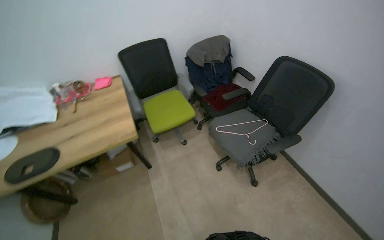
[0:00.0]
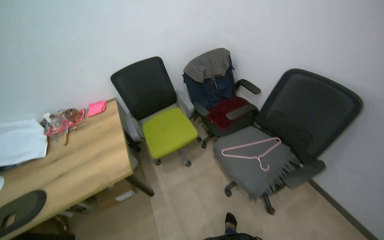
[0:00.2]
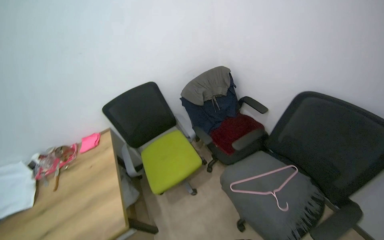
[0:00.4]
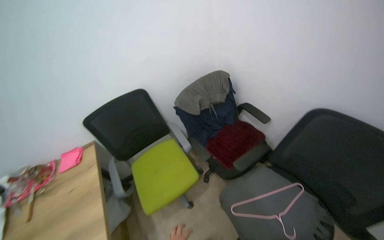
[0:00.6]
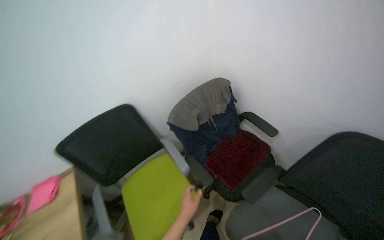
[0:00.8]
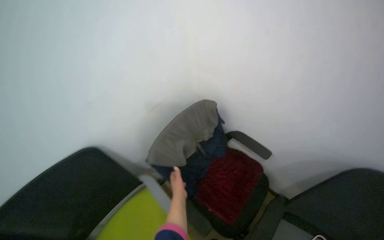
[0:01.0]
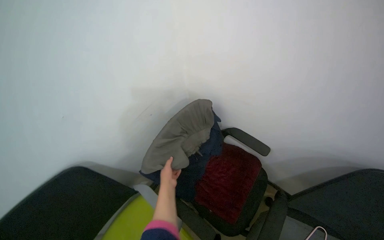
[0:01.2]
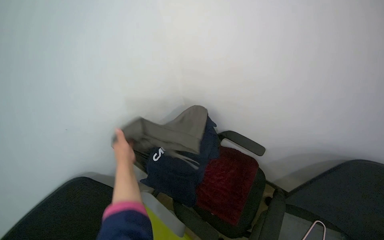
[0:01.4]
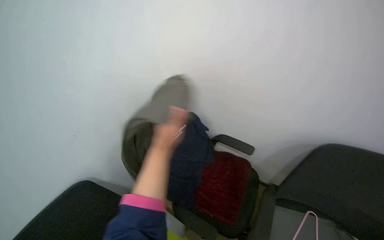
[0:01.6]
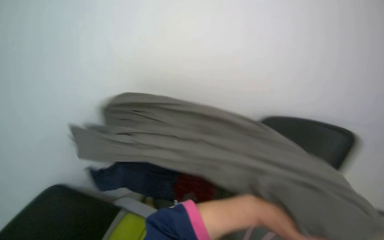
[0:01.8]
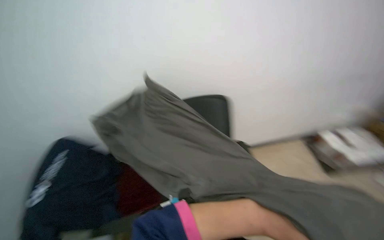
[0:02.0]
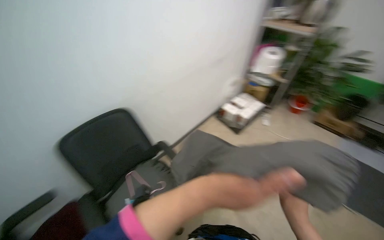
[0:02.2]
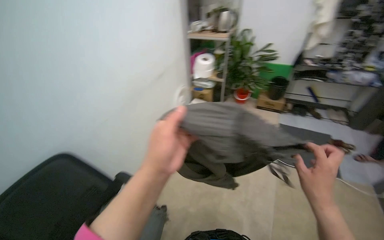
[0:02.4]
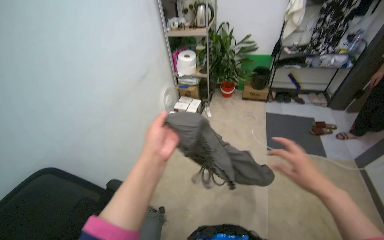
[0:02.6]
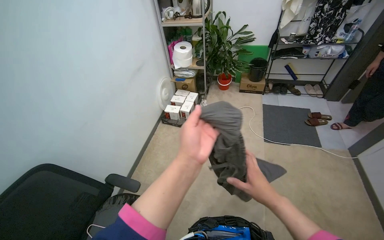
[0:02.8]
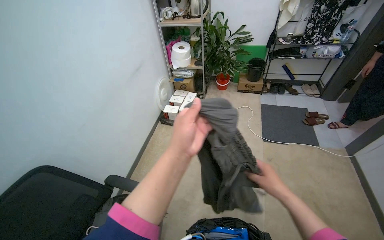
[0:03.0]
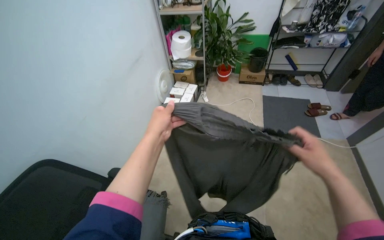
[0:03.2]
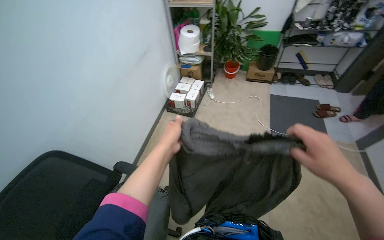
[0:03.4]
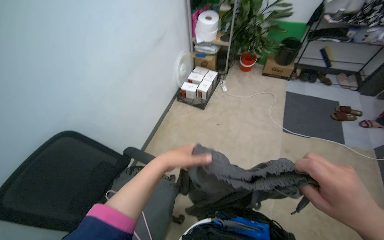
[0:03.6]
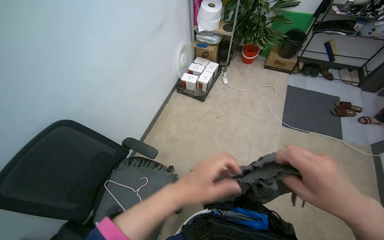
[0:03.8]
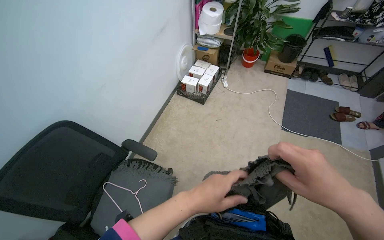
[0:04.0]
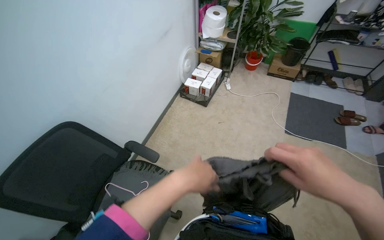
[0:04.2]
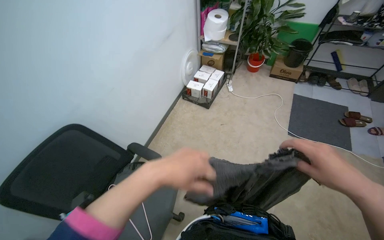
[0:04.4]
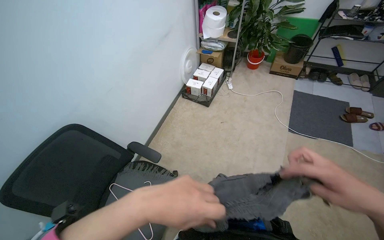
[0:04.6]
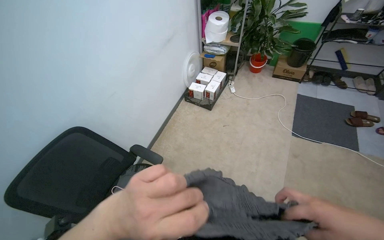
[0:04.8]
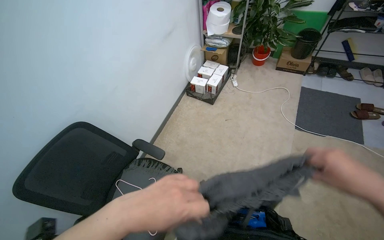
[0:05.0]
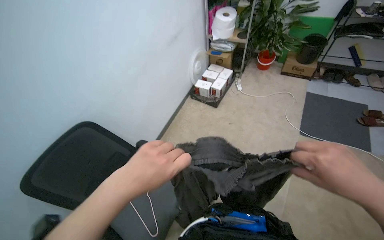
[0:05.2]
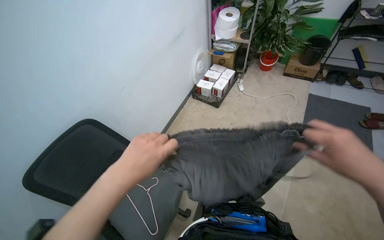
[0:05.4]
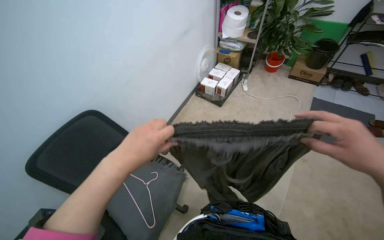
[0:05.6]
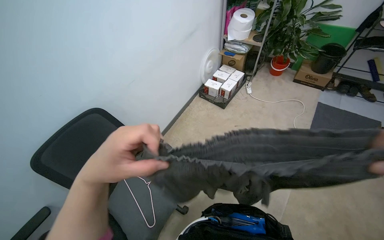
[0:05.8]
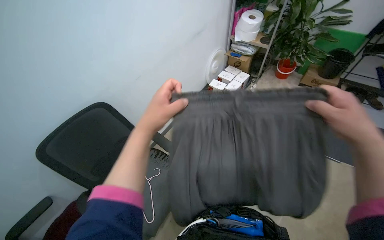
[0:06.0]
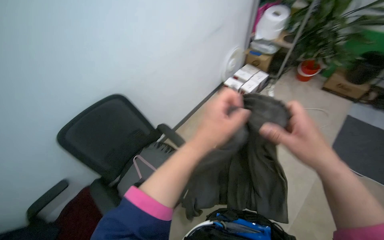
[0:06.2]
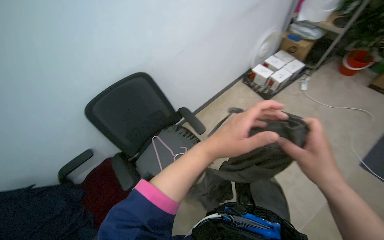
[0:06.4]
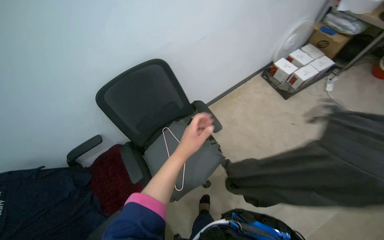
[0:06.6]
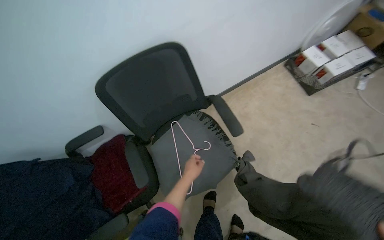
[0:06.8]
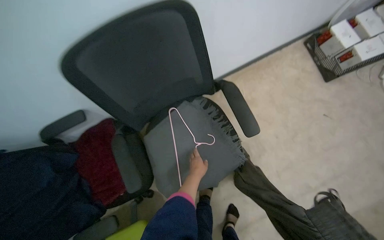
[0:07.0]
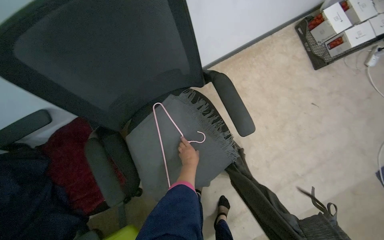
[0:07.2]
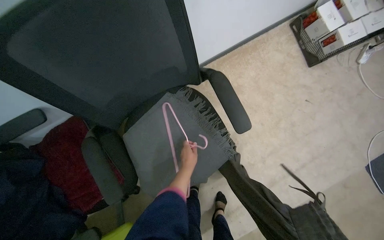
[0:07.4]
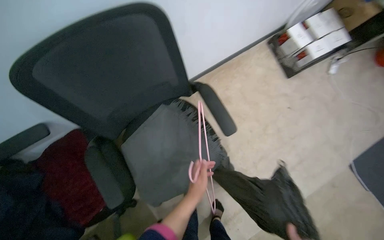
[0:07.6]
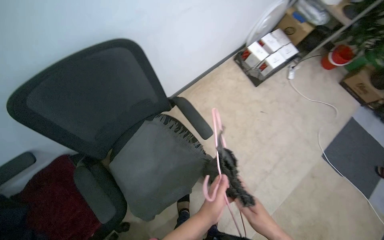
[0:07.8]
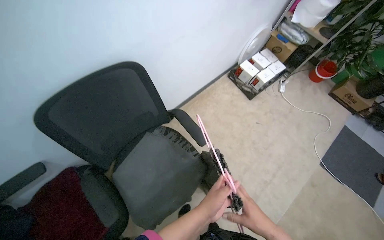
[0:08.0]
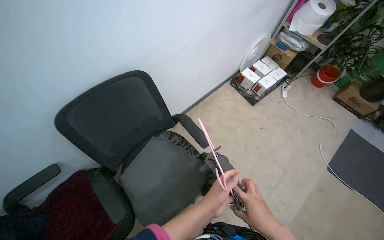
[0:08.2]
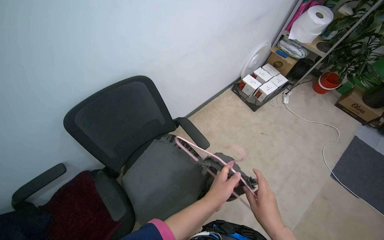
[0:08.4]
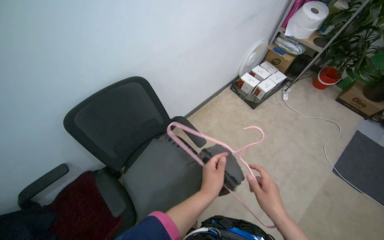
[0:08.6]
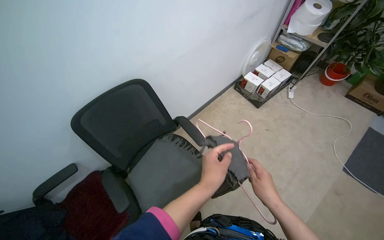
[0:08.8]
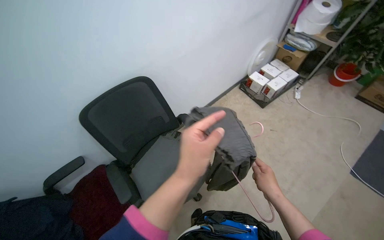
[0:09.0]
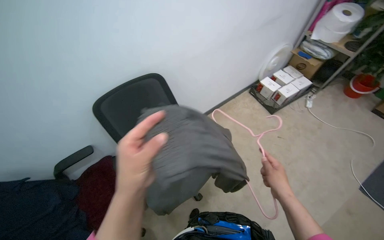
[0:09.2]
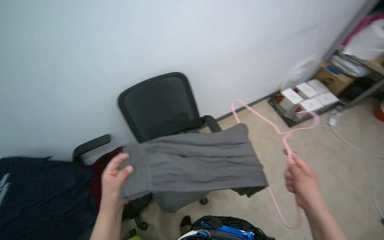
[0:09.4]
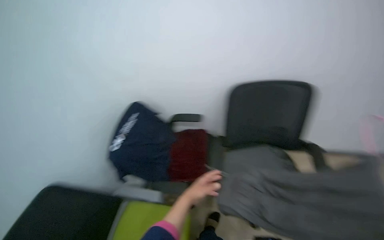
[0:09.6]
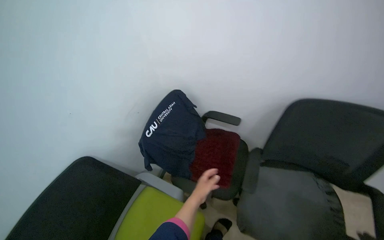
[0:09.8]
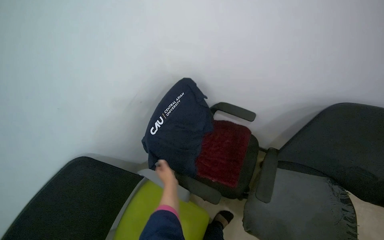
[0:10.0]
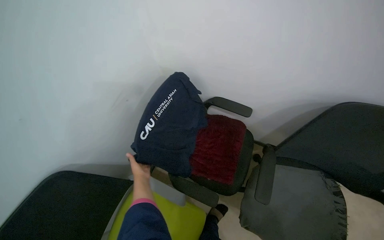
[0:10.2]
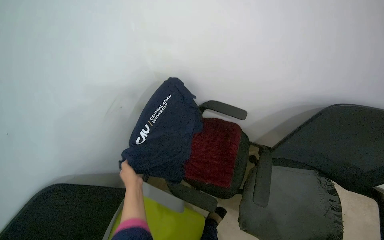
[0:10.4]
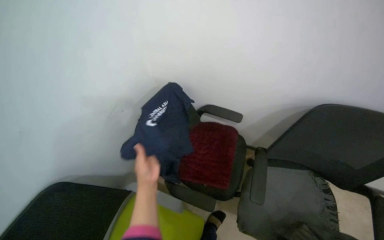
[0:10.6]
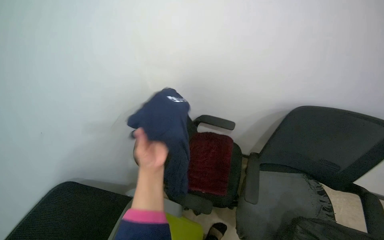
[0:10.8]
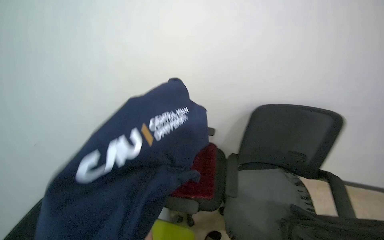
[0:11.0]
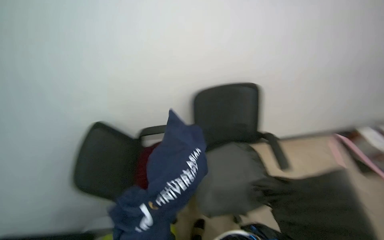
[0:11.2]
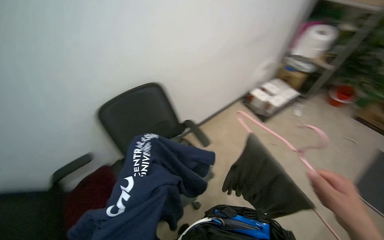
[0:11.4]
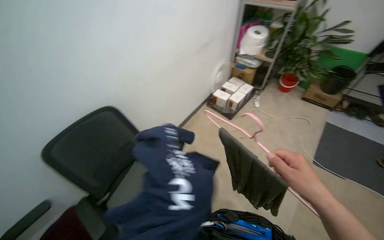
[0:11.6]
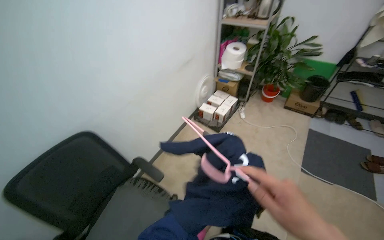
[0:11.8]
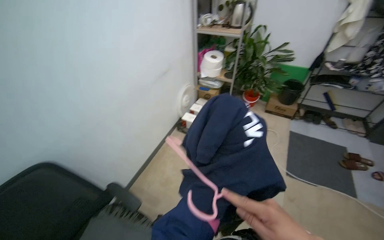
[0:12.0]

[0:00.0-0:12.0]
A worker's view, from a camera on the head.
Job: organizing items.
The whole recording: Organizing clothes on rack. The worker picks up various garments from a chair, places them on hangers, and hangs them on a rack.
0:00.0 to 0:01.6: The wearer moves some 1 m. The head turns to the right by about 30 degrees.
0:01.6 to 0:03.0: The head travels roughly 40 cm. The head turns to the right by some 70 degrees.
0:03.0 to 0:04.4: The left hand travels down the picture and back again, some 15 cm each way. The right hand is displaced nearer to the camera and up the picture by roughly 15 cm.
0:06.0 to 0:07.6: The camera travels roughly 50 cm. The camera pitches downward, by approximately 30 degrees.
0:07.6 to 0:09.0: The view tilts some 20 degrees upward. The left hand goes roughly 35 cm nearer to the camera.

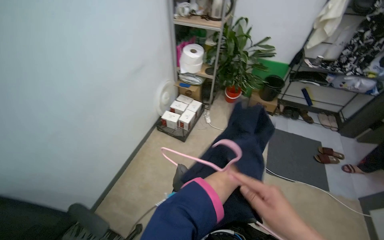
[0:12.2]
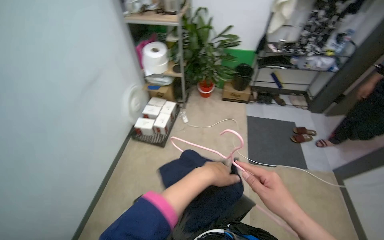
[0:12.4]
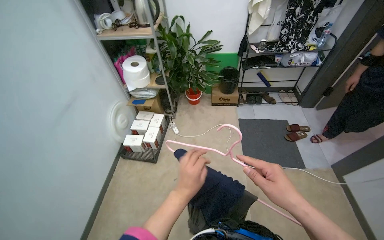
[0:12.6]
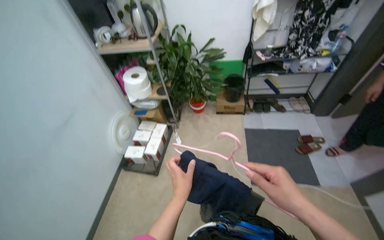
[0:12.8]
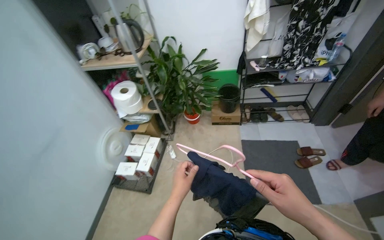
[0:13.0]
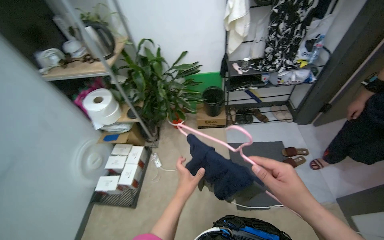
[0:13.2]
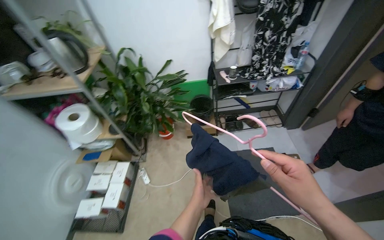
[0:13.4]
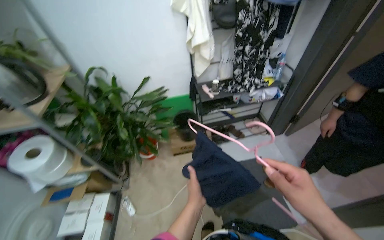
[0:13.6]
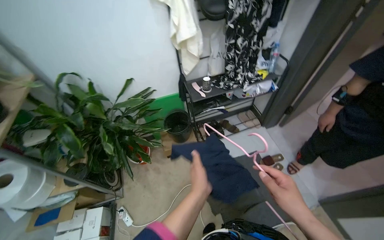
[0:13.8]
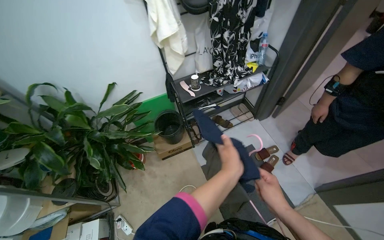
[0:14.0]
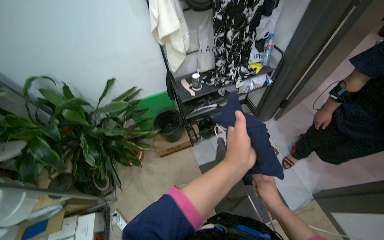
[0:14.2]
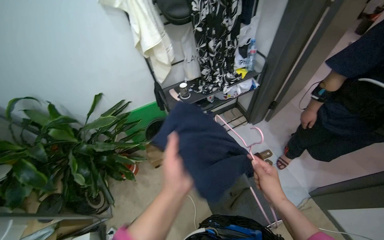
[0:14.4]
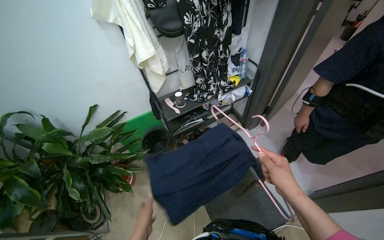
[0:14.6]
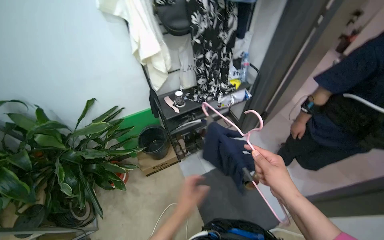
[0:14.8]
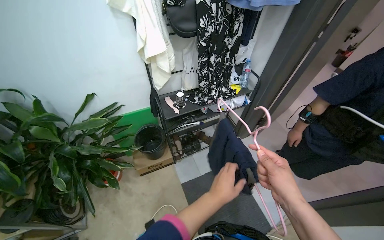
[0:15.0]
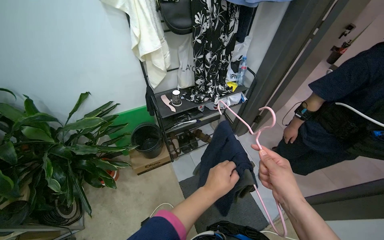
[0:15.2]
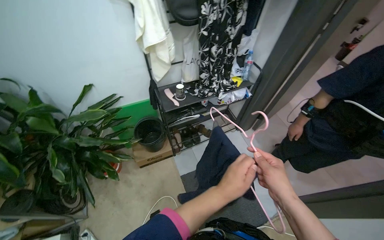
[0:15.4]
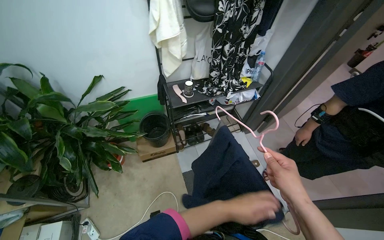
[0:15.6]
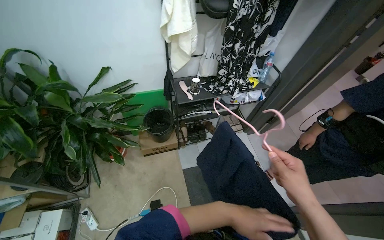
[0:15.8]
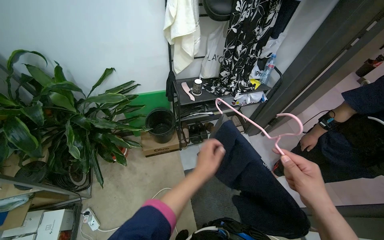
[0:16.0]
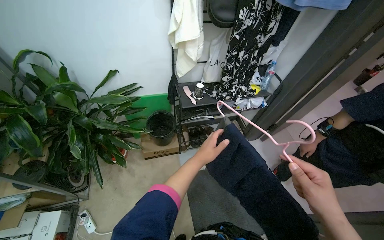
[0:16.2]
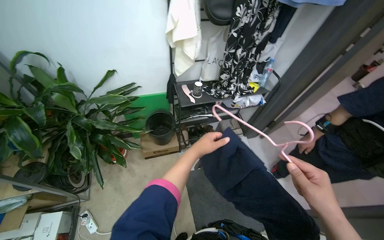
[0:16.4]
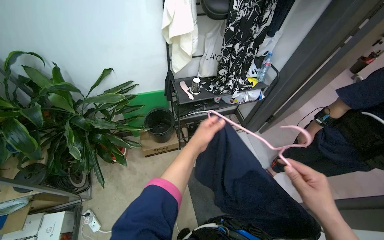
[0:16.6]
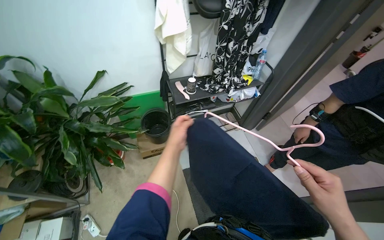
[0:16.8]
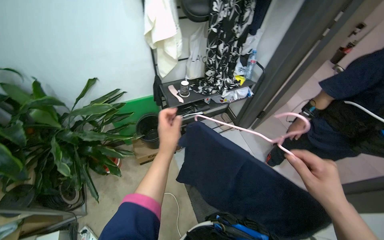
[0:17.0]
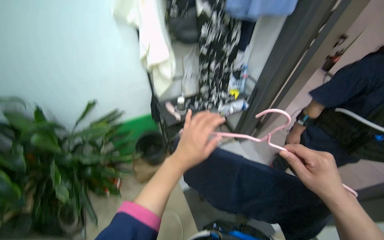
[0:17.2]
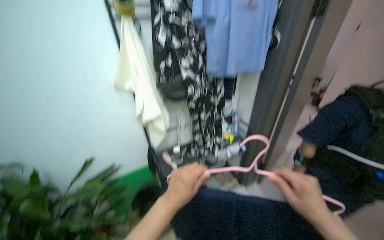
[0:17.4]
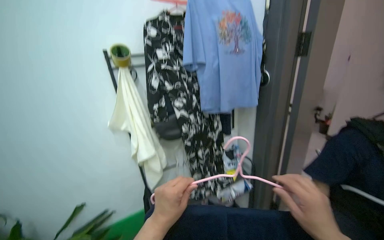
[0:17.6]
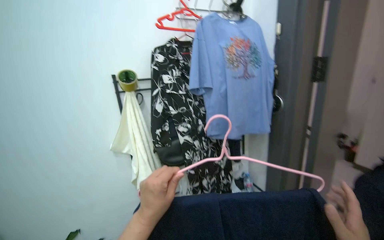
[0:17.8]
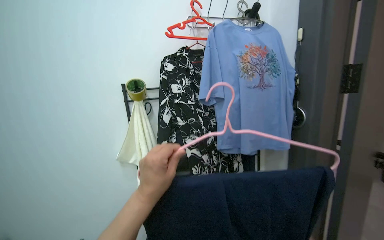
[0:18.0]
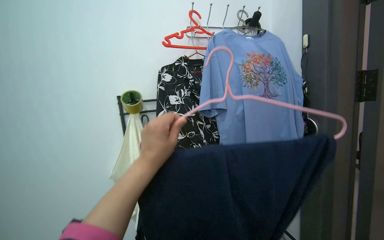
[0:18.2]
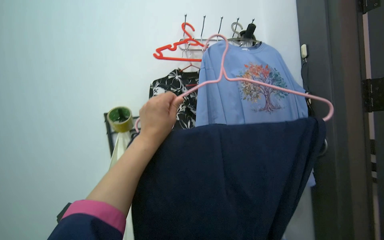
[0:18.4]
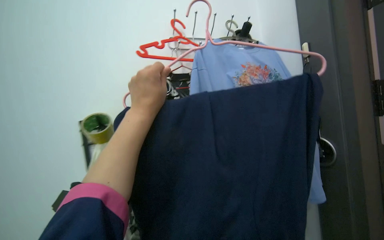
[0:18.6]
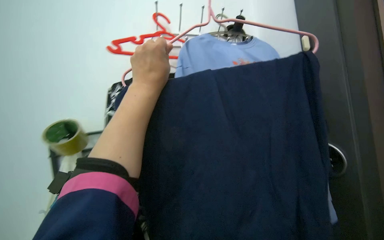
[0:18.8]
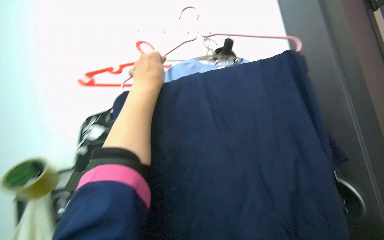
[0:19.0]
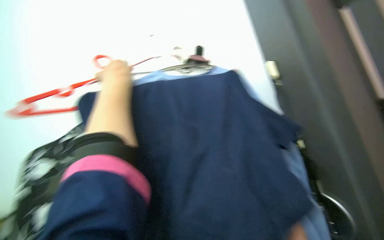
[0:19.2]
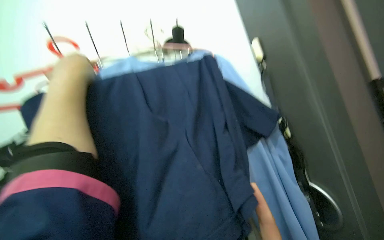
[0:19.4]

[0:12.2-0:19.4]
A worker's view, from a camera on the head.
Job: organizing items.
The whole recording: Organizing clothes on rack. The worker picks up various garments from a chair, places them on hangers, and hangs them on a rack.
0:12.2 to 0:13.6: The camera travels approximately 1 m. The wearer's head swings approximately 35 degrees to the right.
0:13.6 to 0:15.0: The right hand goes farther from the camera and returns, roughly 30 cm each way, while the left hand moves left and right over roughly 25 cm, changing direction 2 times.
0:15.0 to 0:16.6: The left hand shifts some 15 cm up the picture and to the left.
0:16.6 to 0:18.0: The wearer looks some 45 degrees further upward.
0:18.0 to 0:19.4: The head travels about 50 cm. The wearer looks about 20 degrees further upward.
